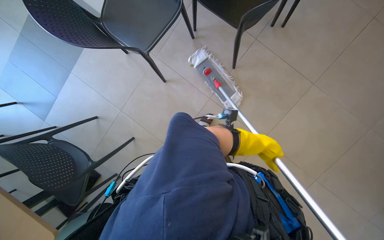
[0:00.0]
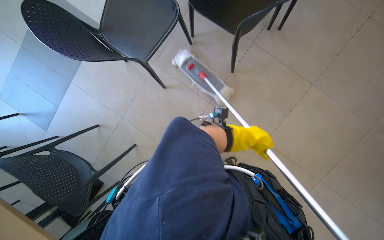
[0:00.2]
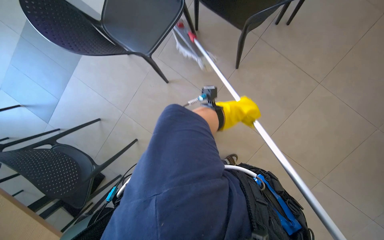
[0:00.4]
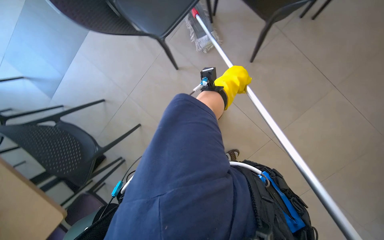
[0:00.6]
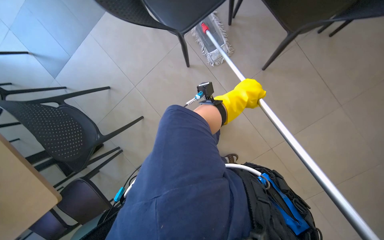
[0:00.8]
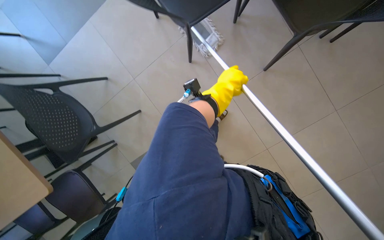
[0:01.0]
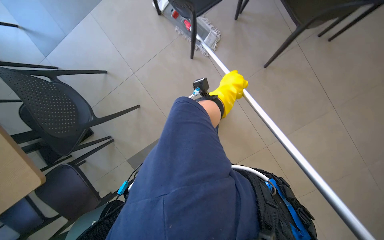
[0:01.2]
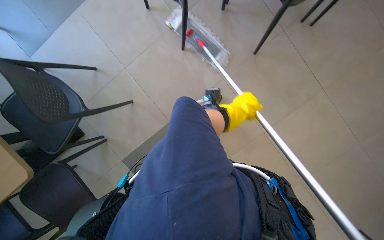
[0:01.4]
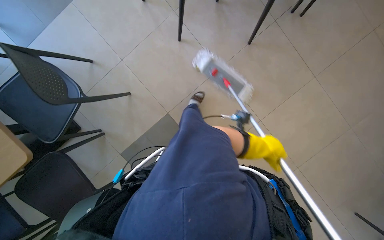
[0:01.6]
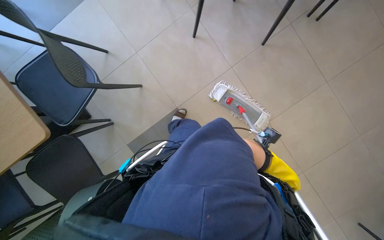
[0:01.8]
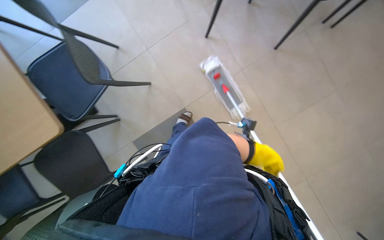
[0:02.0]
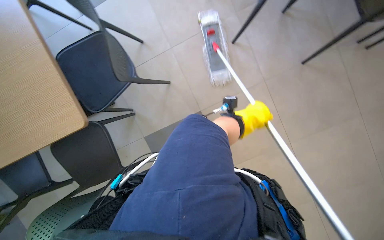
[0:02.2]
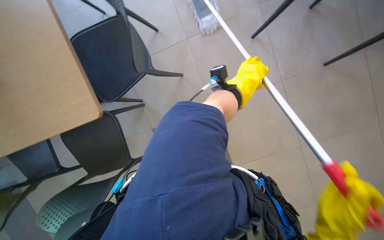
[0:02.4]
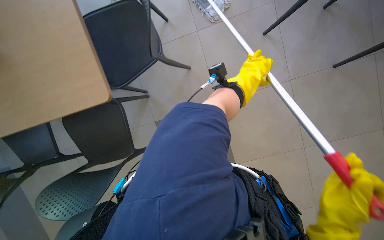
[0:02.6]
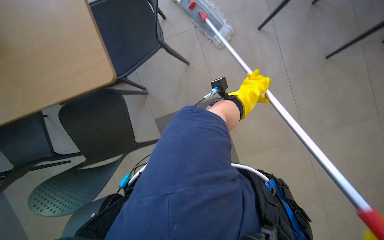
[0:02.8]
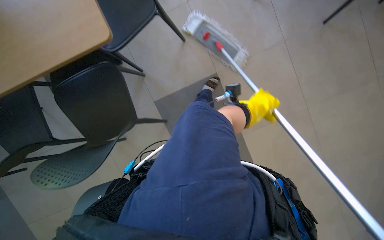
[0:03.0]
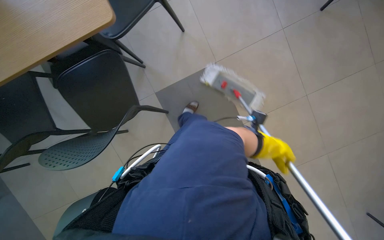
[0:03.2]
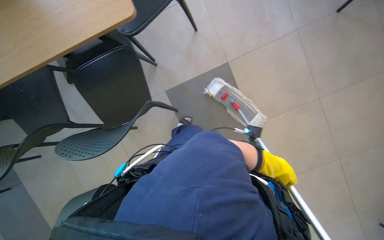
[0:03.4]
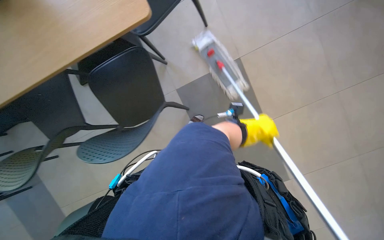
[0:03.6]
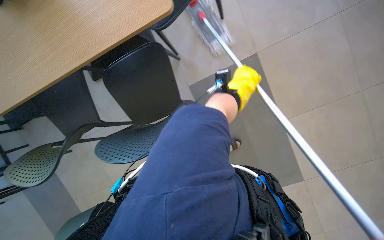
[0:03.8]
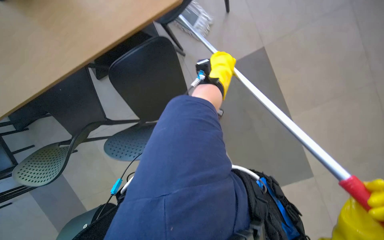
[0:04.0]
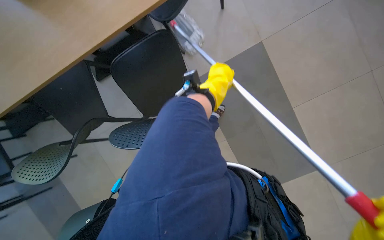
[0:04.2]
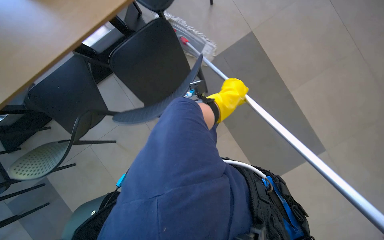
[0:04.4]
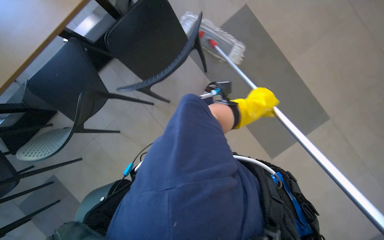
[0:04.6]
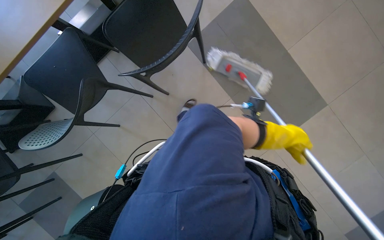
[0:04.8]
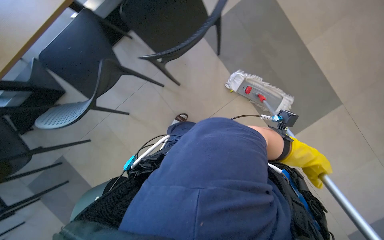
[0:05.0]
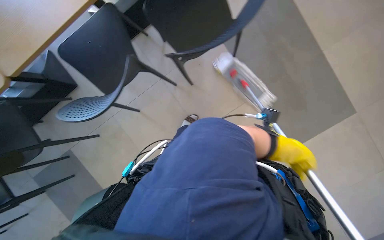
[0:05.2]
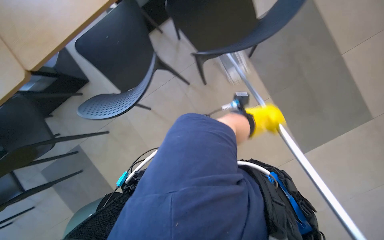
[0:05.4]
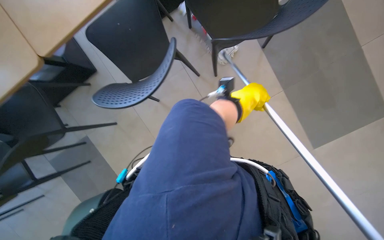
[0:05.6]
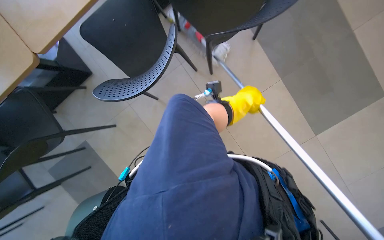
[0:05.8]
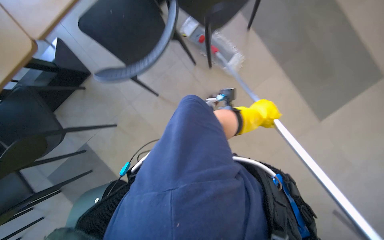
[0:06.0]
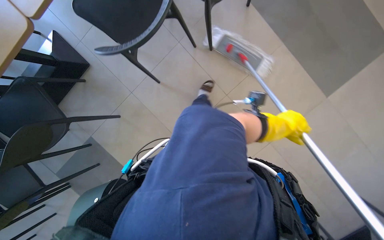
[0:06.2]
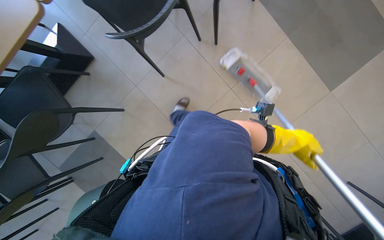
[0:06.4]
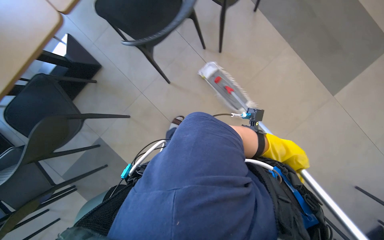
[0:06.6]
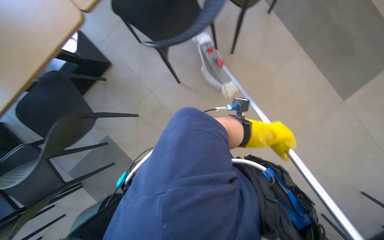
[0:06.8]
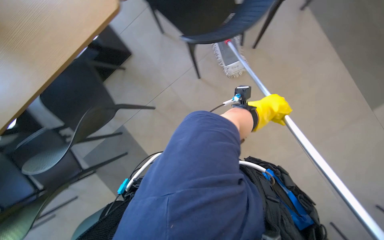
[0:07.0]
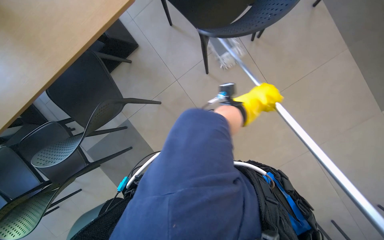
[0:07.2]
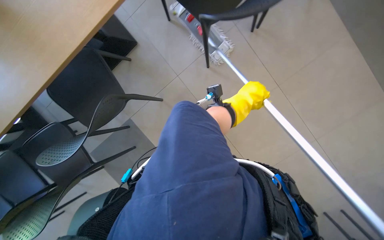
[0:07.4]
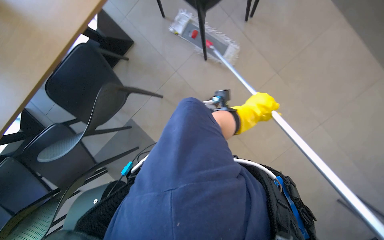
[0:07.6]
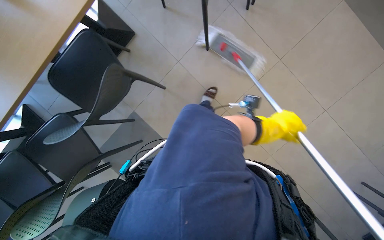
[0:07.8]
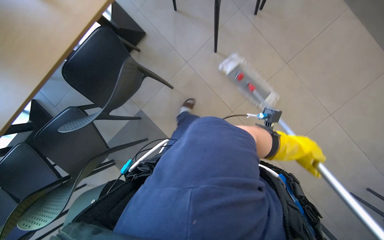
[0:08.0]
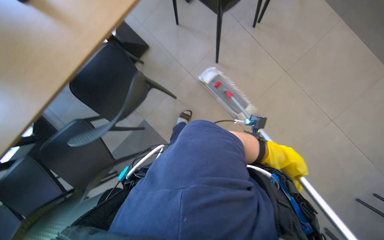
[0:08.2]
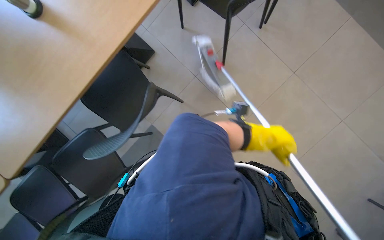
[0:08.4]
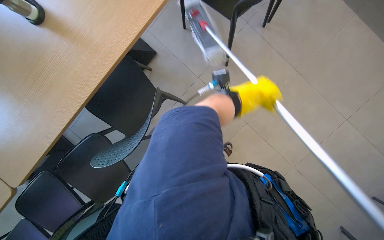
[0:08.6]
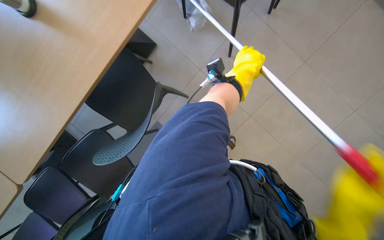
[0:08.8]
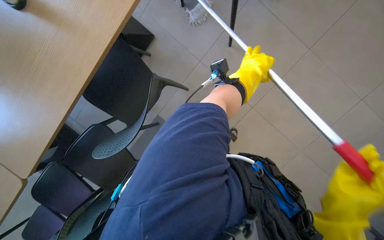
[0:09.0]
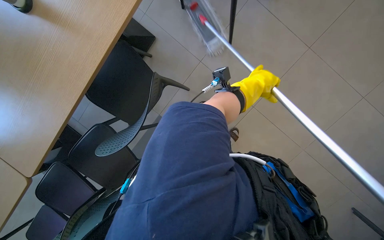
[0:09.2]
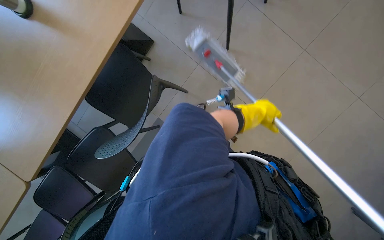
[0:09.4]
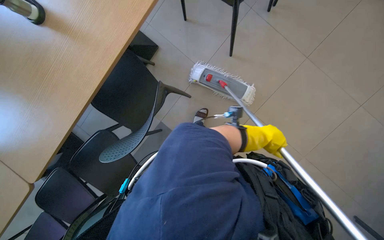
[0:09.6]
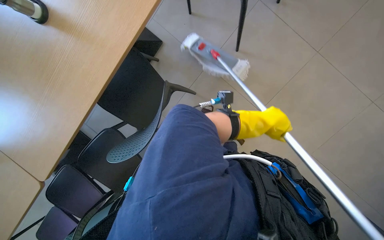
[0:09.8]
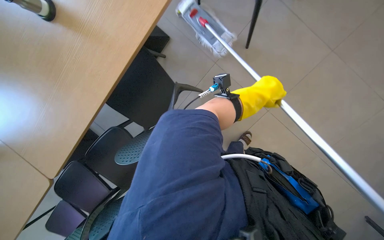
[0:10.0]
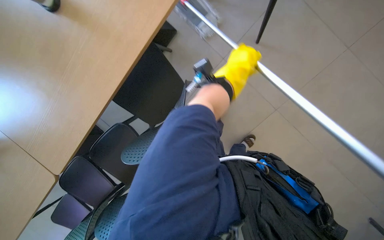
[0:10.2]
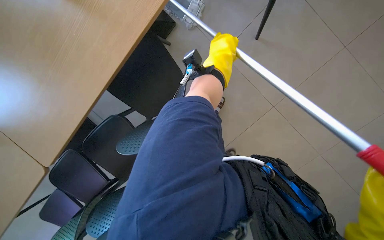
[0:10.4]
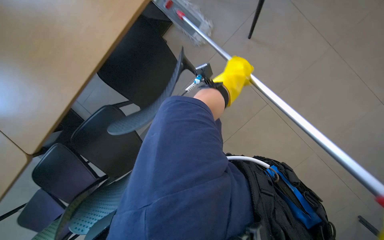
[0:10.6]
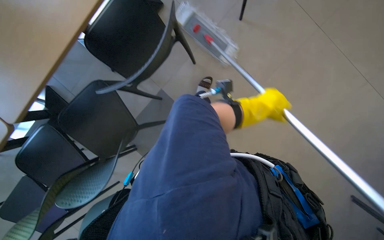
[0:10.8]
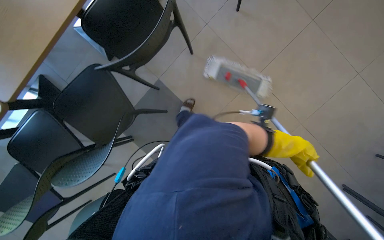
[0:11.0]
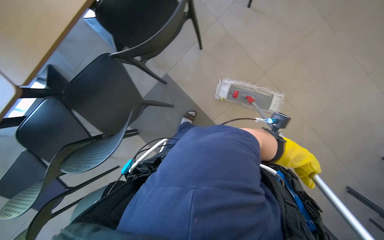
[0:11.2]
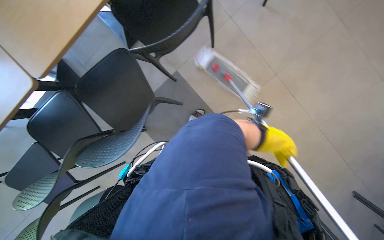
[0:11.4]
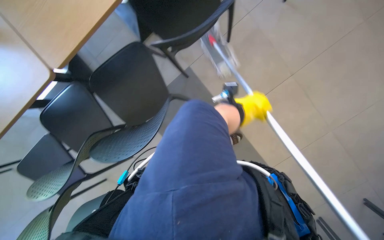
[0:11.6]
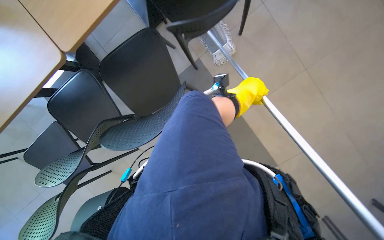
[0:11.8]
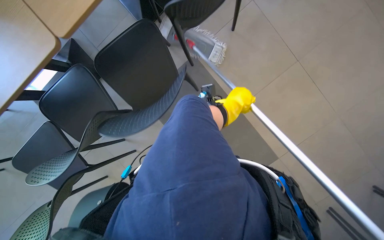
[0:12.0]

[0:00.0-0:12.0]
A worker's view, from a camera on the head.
Job: mopping floor.
The whole recording: Mopping cafeteria floor. The worker mops the cafeteria floor, moving chairs to clear the area.
0:00.0 to 0:01.6: The left hand reaches approximately 20 cm up the picture, then returns.
0:01.6 to 0:03.0: The left hand goes up and down the picture, approximately 35 cm each way, reversing 2 times.
0:03.0 to 0:04.4: The left hand swings up and down the picture, some 30 cm each way, with 2 reversals.
0:04.4 to 0:06.0: The camera is carried some 60 cm.
0:06.0 to 0:07.6: The left hand goes to the right and returns, some 10 cm each way.
0:09.0 to 0:10.4: The left hand goes approximately 15 cm to the left, and reaches some 20 cm down the picture, then returns.
0:10.4 to 0:12.0: The left hand moves down the picture, some 25 cm.

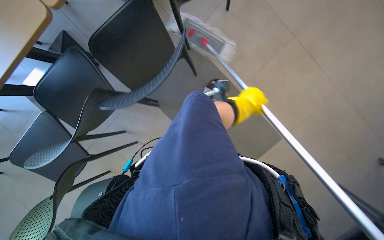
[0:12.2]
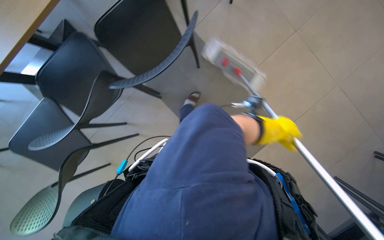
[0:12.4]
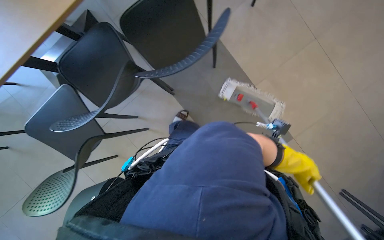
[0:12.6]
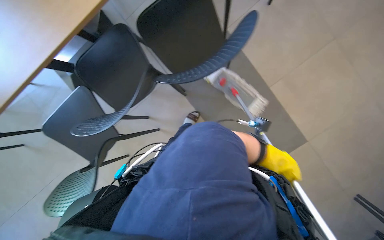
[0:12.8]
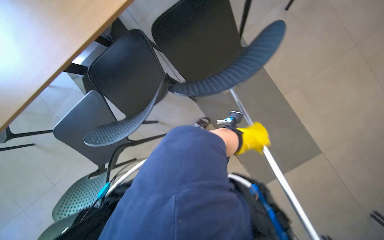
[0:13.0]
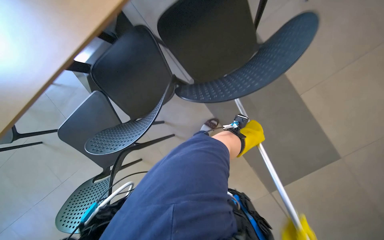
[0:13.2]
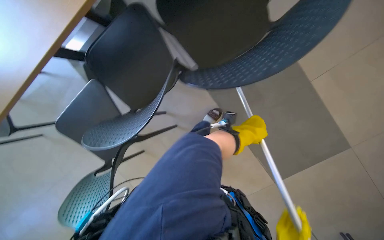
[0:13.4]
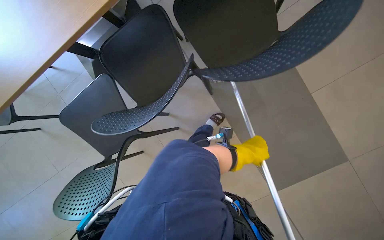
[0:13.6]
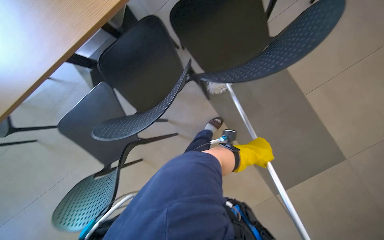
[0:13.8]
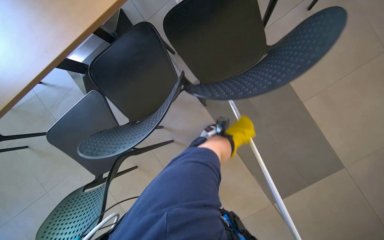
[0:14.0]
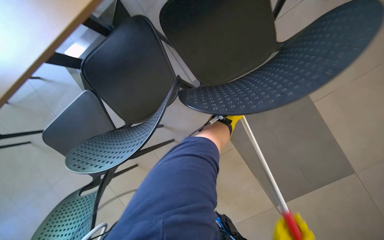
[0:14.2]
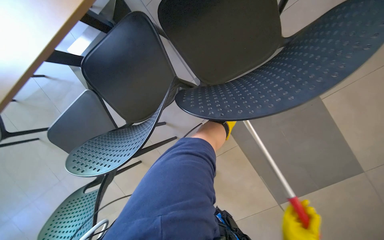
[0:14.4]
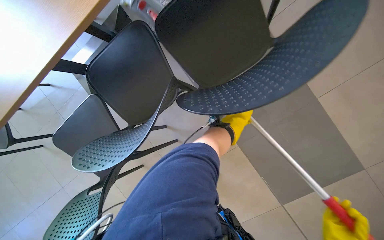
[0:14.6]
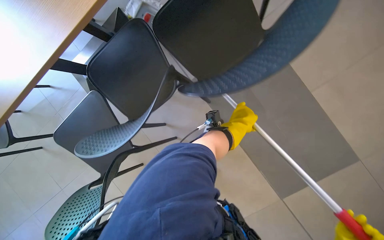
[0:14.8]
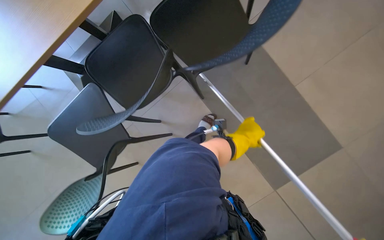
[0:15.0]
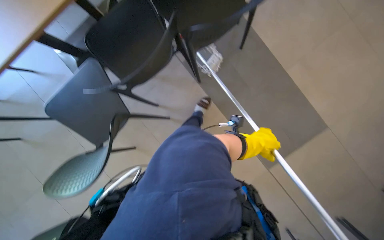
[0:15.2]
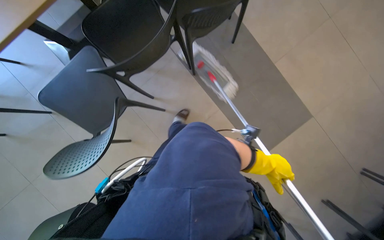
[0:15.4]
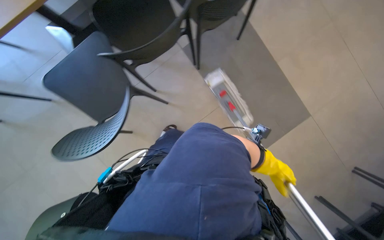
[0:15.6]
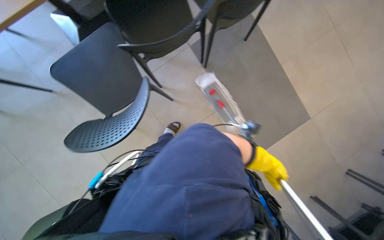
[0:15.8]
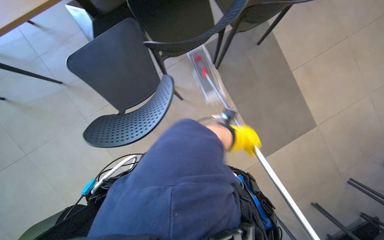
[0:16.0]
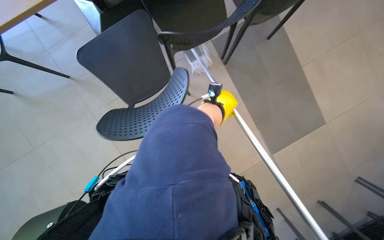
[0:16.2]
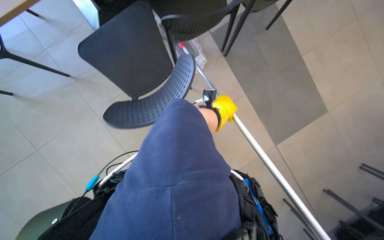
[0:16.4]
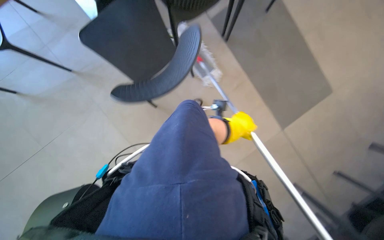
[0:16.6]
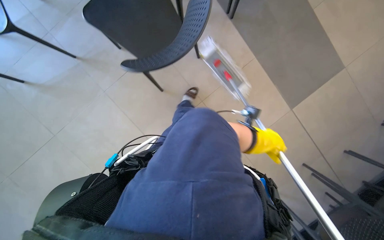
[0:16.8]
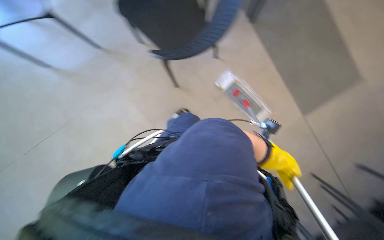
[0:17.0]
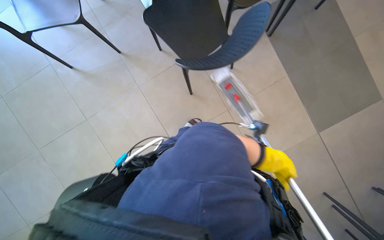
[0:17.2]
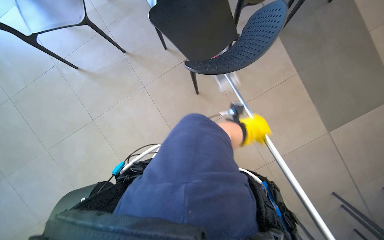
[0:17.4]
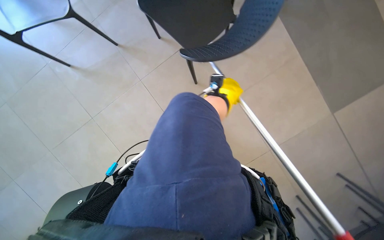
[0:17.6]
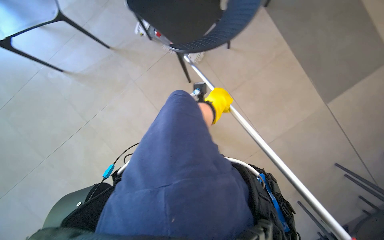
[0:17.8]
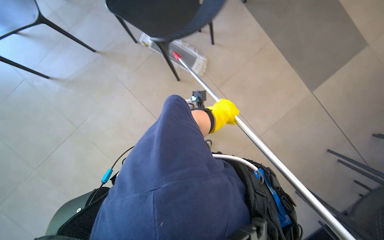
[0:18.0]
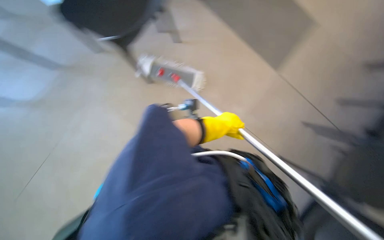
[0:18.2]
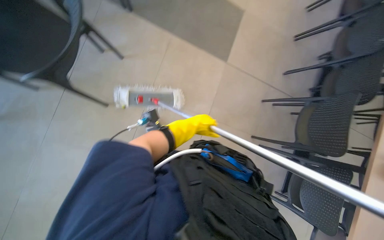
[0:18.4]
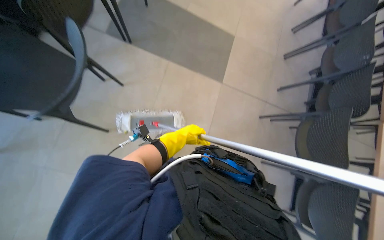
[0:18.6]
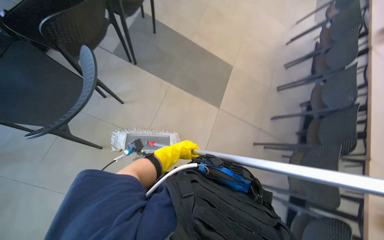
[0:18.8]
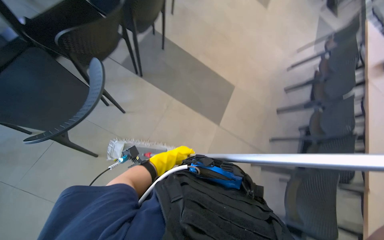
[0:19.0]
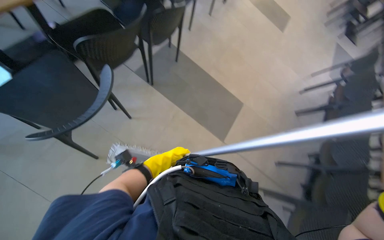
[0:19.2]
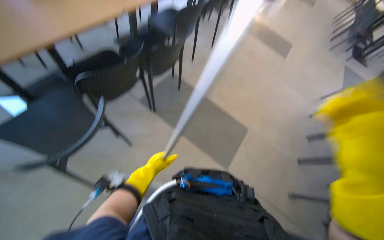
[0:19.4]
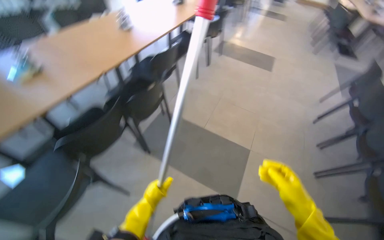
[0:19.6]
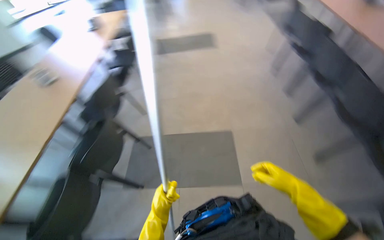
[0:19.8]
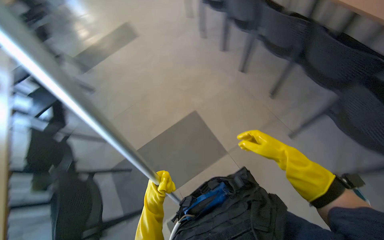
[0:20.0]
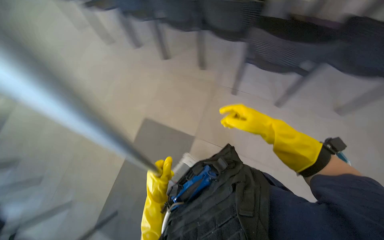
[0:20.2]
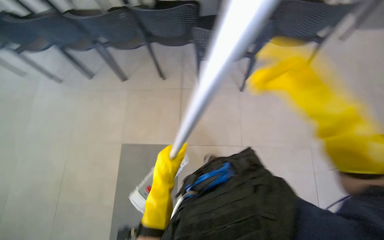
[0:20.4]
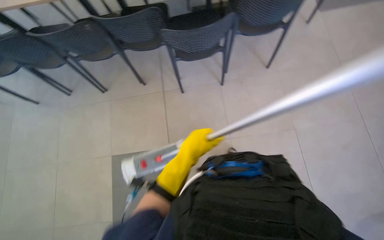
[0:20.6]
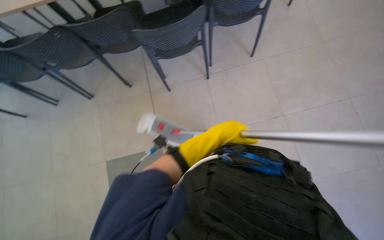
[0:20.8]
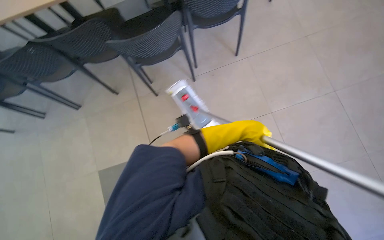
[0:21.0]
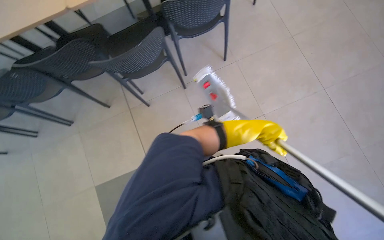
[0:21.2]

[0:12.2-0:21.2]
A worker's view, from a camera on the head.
Job: mopping floor.
The whole recording: Mopping cafeteria floor. The worker mops the cafeteria floor, moving chairs to clear the area.
0:16.6 to 0:18.2: The left hand goes to the right and returns, some 10 cm each way.
0:18.2 to 0:19.8: The camera is carried roughly 50 cm. The wearer looks roughly 45 degrees further upward. The scene turns approximately 30 degrees counterclockwise in the picture.
0:19.8 to 0:21.2: Everything in view rotates roughly 30 degrees counterclockwise. The left hand is displaced to the right and up the picture by some 60 cm.
